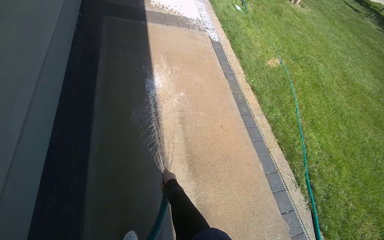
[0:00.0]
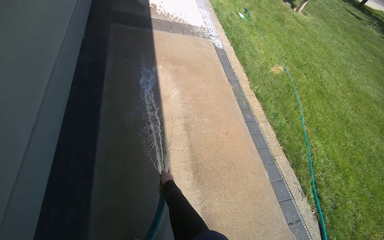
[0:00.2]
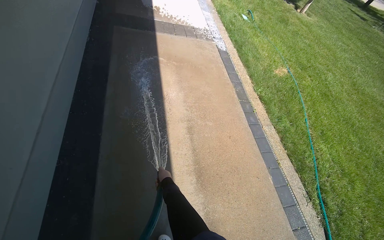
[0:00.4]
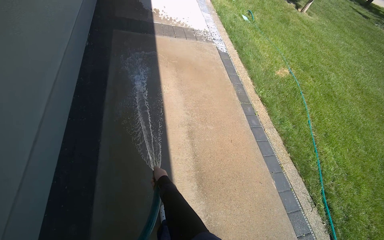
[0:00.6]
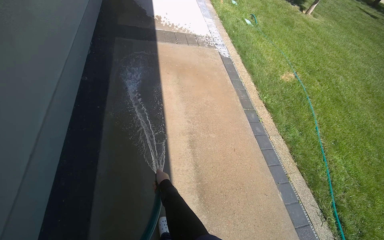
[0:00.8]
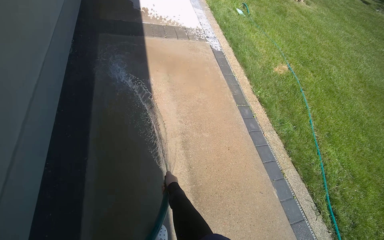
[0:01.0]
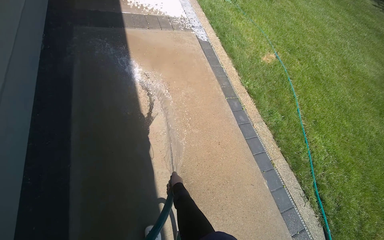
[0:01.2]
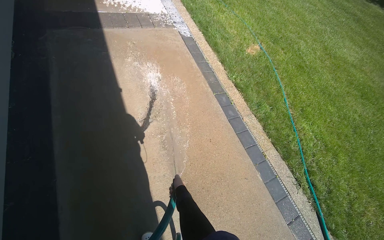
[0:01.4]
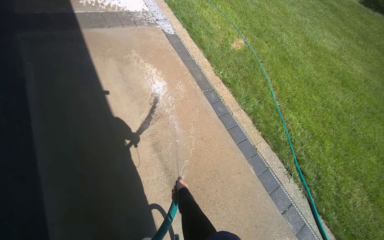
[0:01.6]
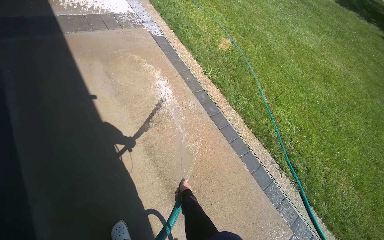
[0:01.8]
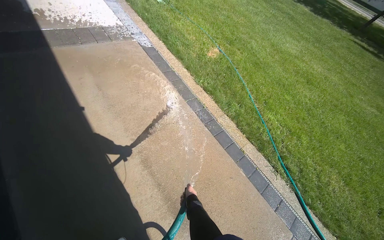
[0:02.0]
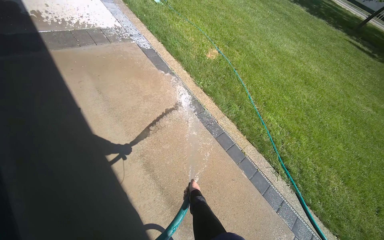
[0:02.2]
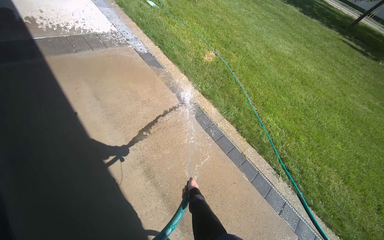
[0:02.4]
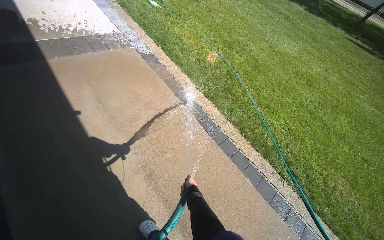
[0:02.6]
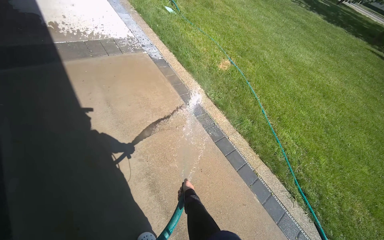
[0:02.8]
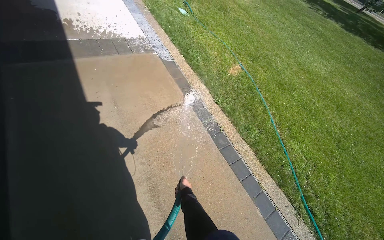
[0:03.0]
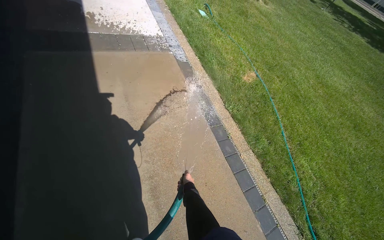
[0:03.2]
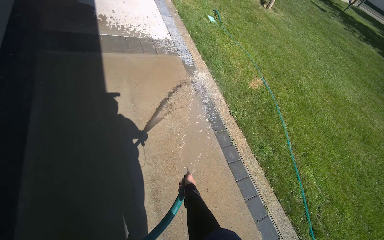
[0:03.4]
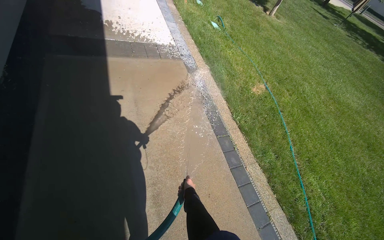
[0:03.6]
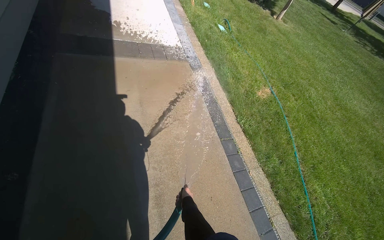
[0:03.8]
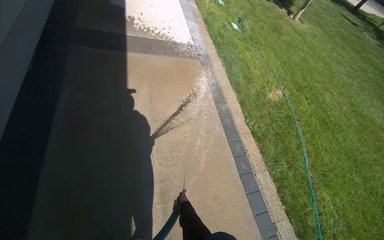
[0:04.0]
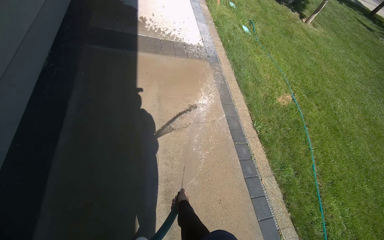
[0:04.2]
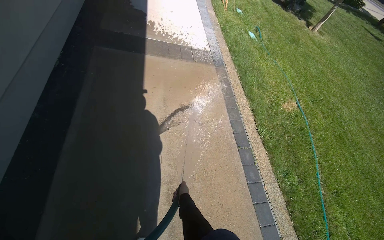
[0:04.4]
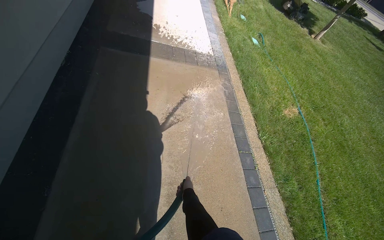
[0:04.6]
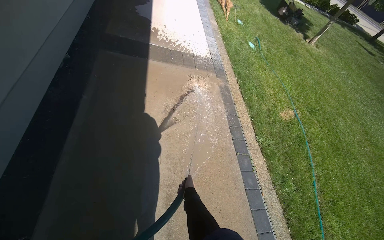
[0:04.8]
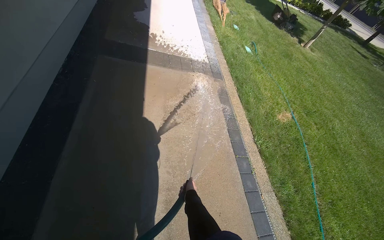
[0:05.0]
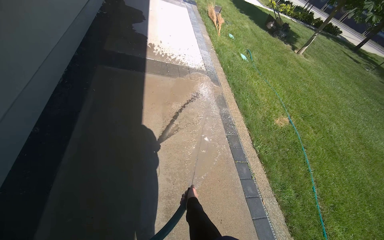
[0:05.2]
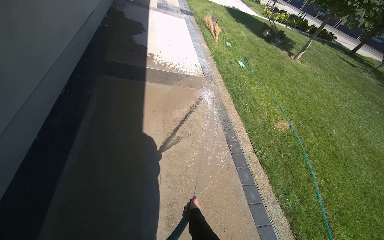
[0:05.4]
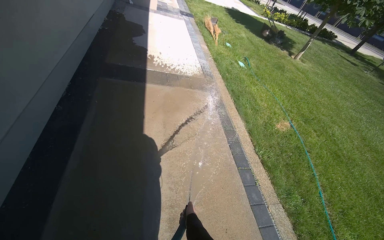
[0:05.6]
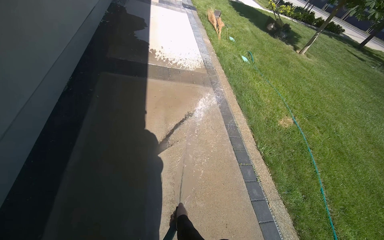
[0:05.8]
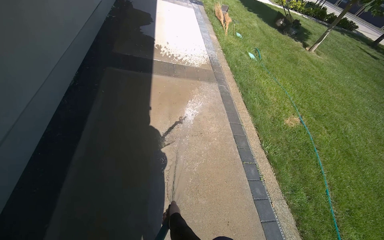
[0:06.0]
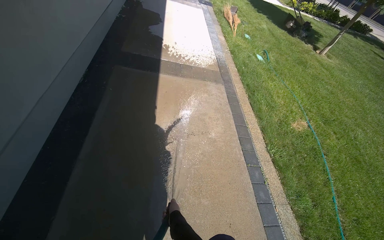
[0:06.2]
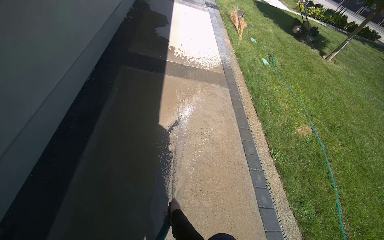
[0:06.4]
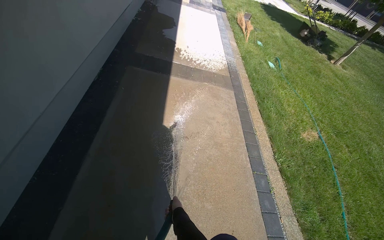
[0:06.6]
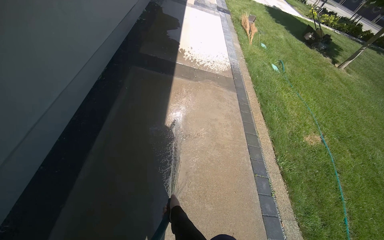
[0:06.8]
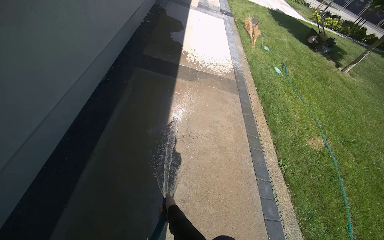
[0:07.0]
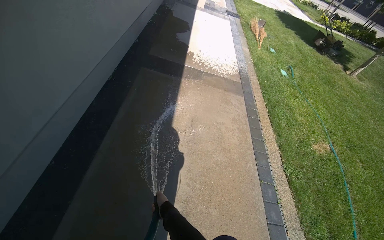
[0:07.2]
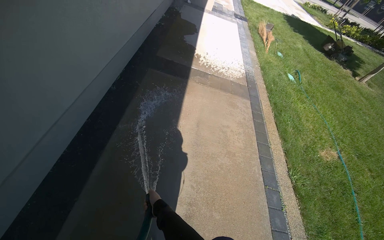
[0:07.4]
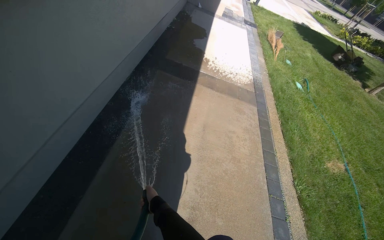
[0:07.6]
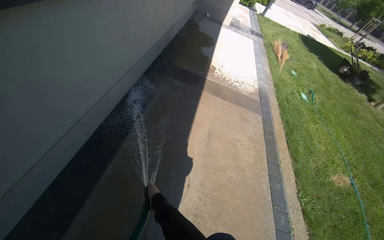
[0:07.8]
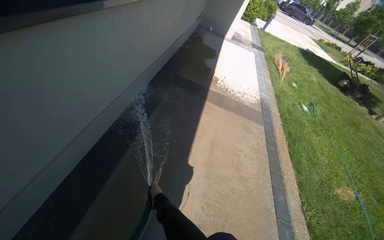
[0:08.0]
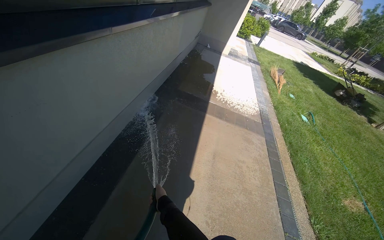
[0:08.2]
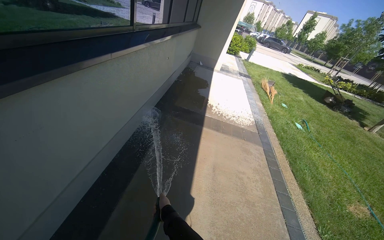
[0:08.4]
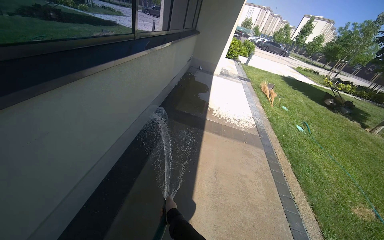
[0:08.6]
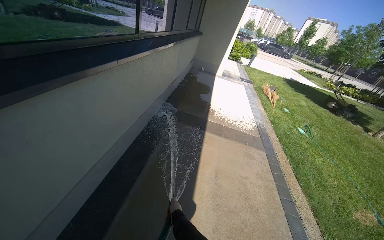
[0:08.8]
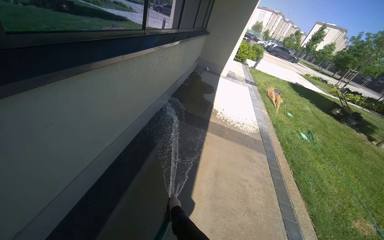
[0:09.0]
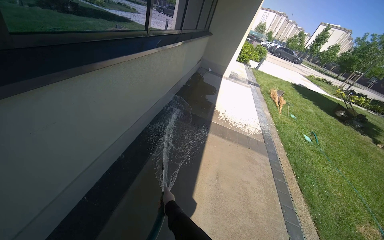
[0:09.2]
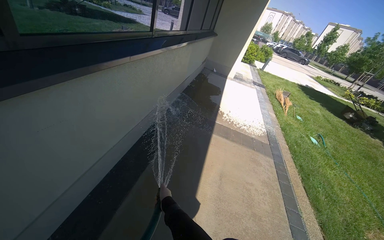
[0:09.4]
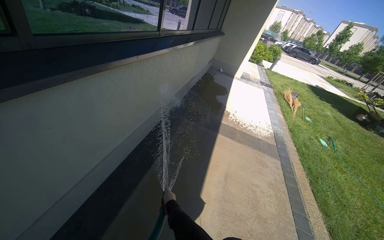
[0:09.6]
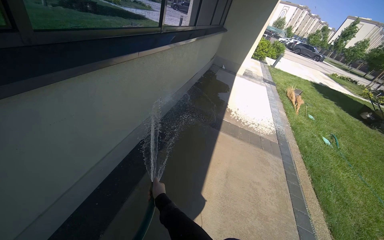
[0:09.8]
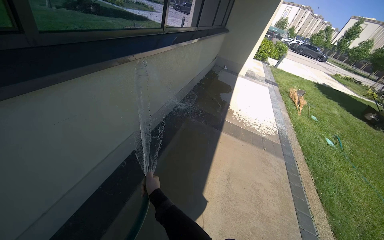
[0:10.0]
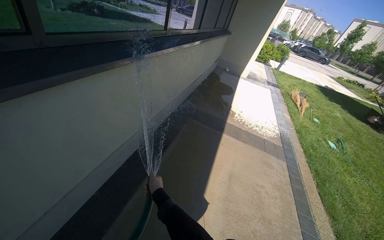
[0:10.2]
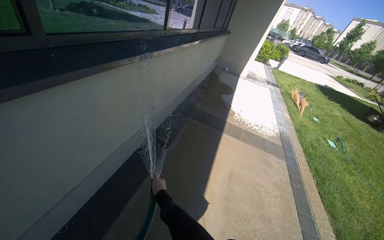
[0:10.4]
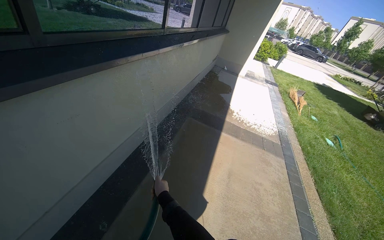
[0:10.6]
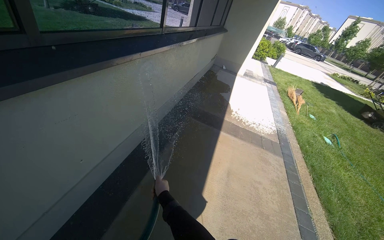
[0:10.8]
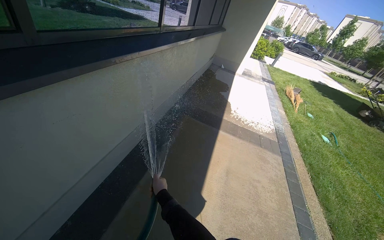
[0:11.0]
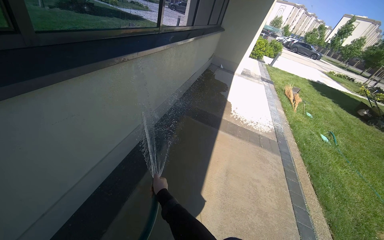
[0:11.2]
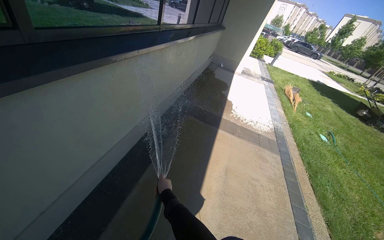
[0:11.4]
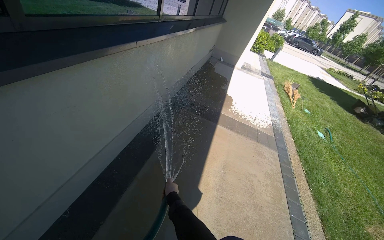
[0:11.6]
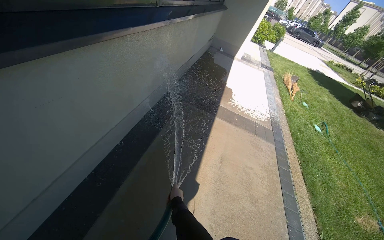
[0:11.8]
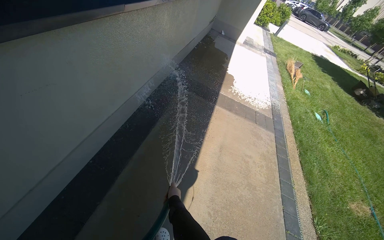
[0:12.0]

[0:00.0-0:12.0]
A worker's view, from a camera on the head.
Job: wiping surfaces.
The whole recording: Spraying water on sidewalk. The worker sprays water onto the sidewalk with a hose.
0:00.0 to 0:01.6: The camera is carried approximately 50 cm.
0:03.0 to 0:04.4: The wearer's head swings roughly 25 degrees to the left.
0:06.0 to 0:07.6: The right hand shifts some 25 cm to the left and up the picture.
0:07.6 to 0:09.0: The view tips upward by roughly 15 degrees.
0:09.0 to 0:10.4: The right hand travels to the left by about 10 cm.
0:10.4 to 0:12.0: The right hand moves down the picture, some 15 cm.

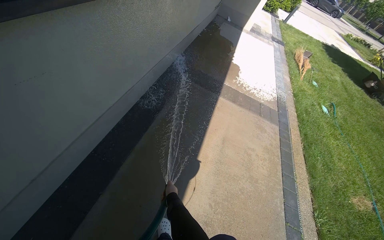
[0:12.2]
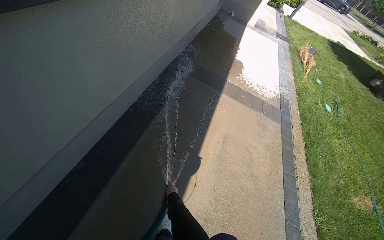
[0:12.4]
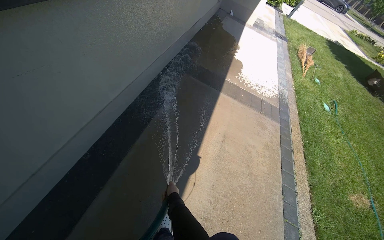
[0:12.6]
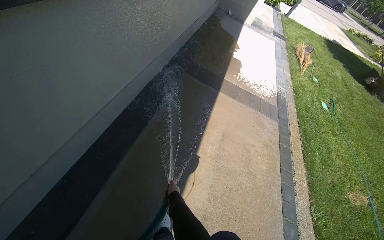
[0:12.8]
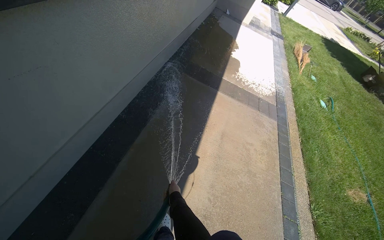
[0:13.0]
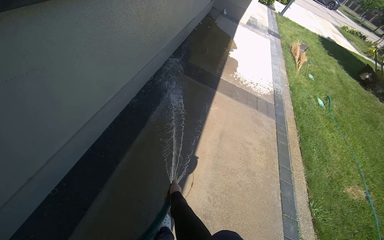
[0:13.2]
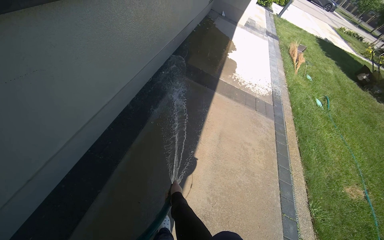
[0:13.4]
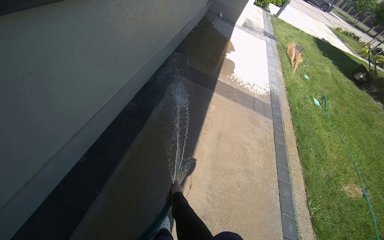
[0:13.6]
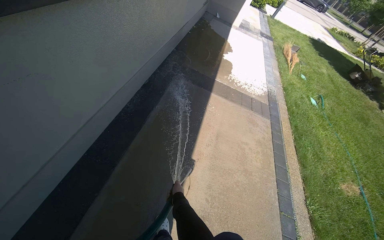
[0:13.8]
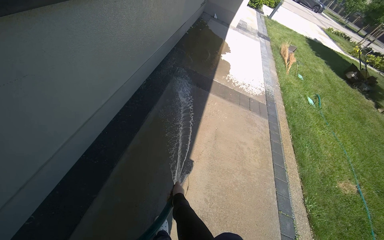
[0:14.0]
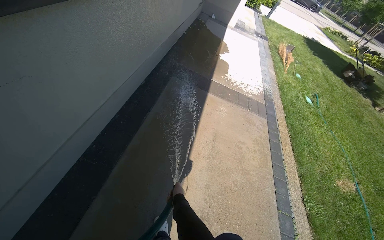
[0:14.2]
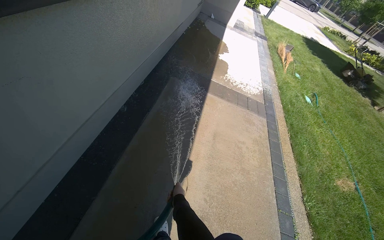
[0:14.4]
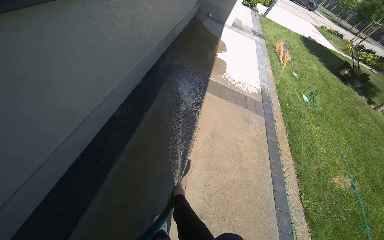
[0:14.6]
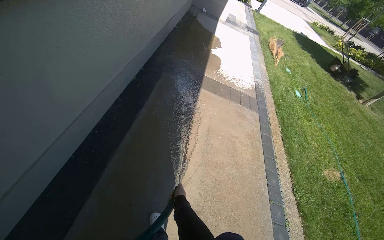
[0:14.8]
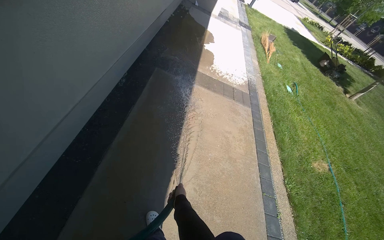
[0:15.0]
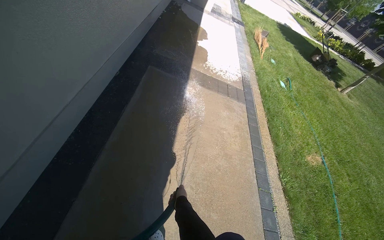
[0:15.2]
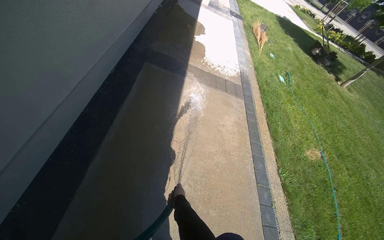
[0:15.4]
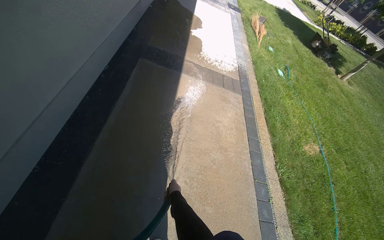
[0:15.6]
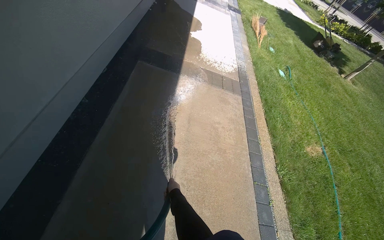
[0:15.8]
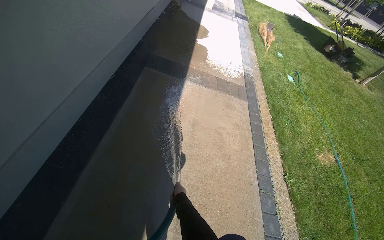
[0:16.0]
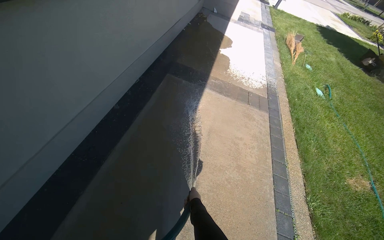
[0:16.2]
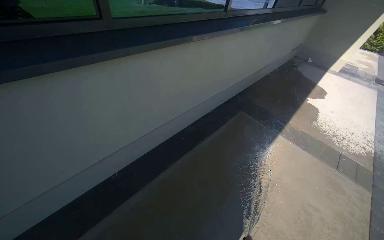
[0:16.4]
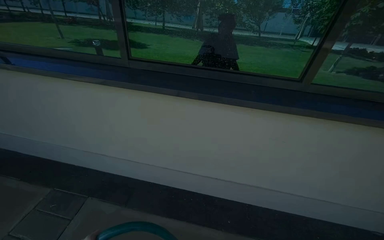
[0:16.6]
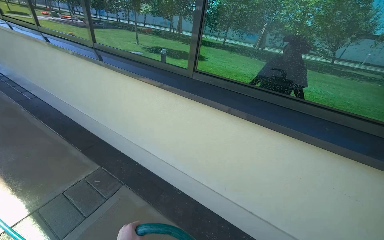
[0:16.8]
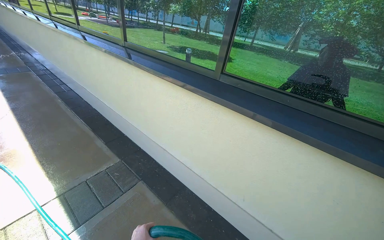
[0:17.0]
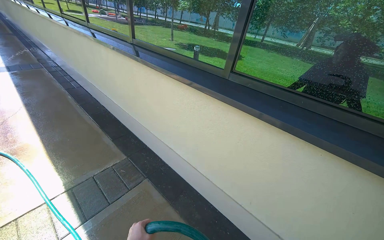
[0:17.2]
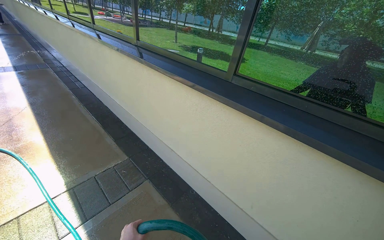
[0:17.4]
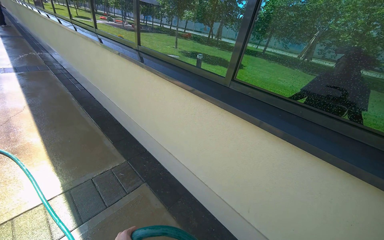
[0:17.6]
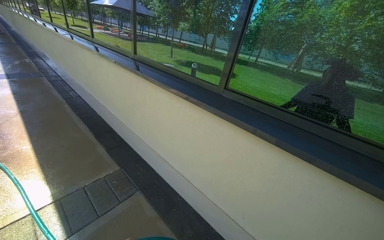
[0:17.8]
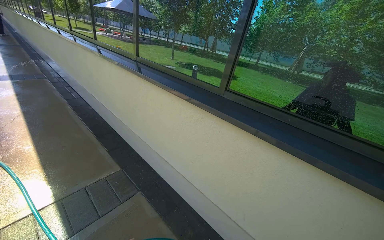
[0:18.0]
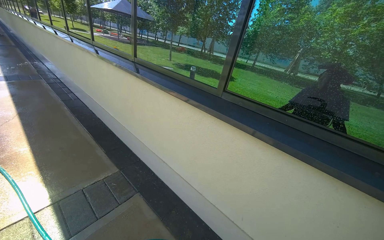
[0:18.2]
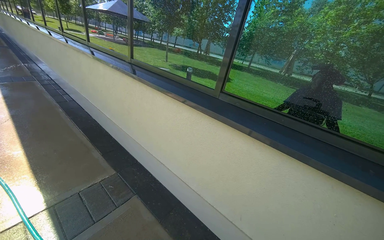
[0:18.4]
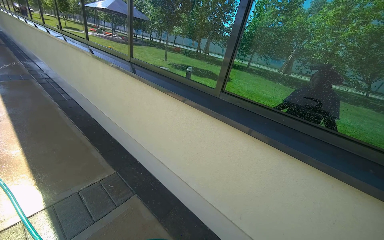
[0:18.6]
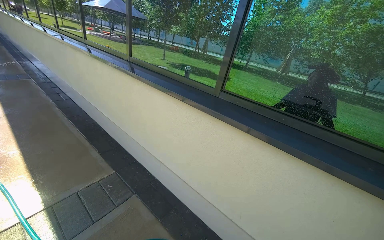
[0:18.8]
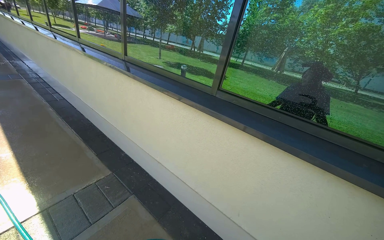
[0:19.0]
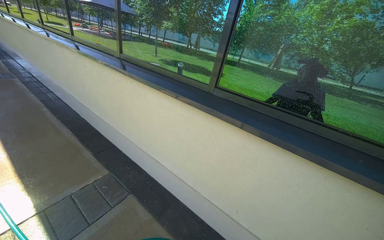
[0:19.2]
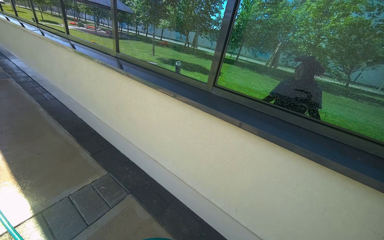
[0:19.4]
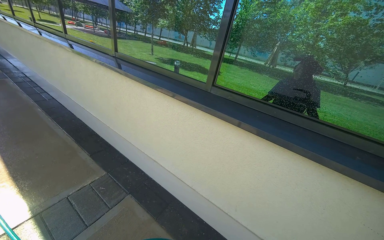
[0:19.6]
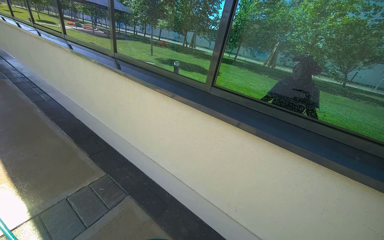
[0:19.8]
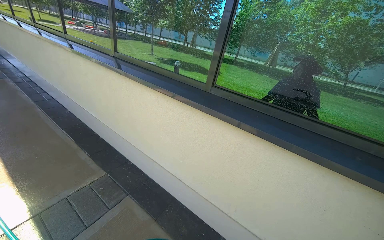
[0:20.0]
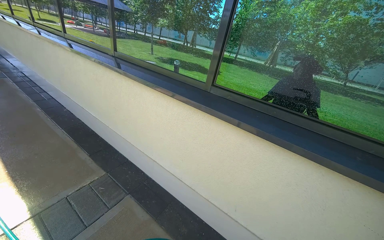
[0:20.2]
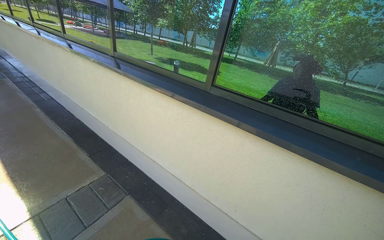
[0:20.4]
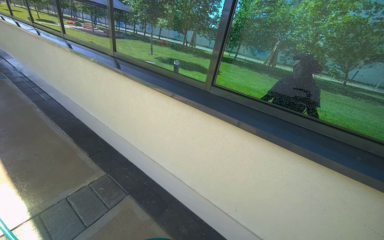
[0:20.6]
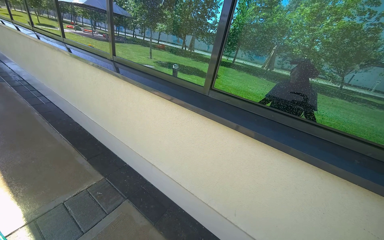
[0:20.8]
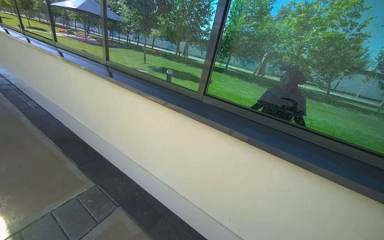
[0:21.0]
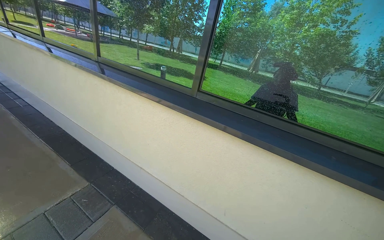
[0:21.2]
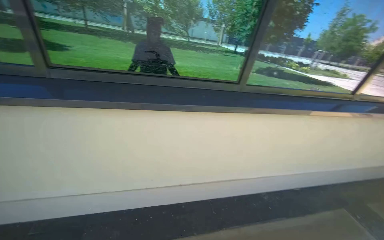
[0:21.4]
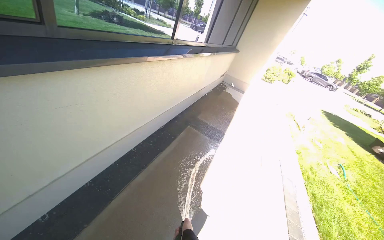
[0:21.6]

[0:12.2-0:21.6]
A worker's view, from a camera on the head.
Job: wiping surfaces.
The whole recording: Spraying water on sidewalk. The worker sprays water onto the sidewalk with a hose.
0:20.0 to 0:21.6: The head turns to the right by some 100 degrees. The camera pitches downward, by some 25 degrees.
